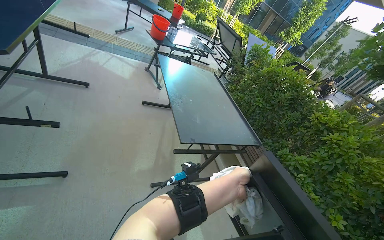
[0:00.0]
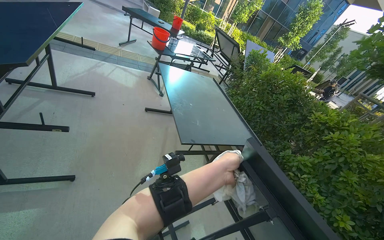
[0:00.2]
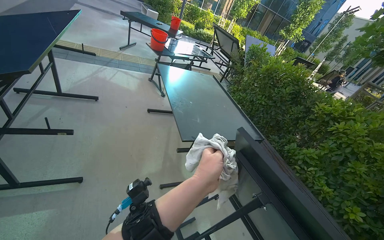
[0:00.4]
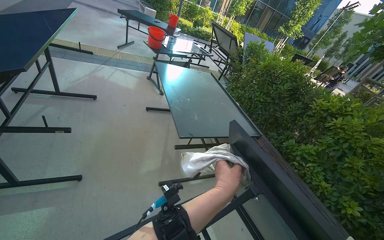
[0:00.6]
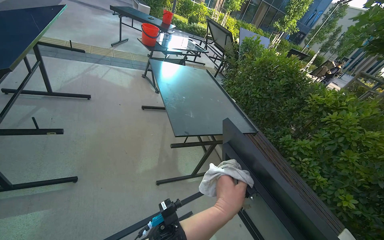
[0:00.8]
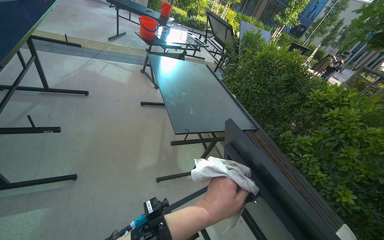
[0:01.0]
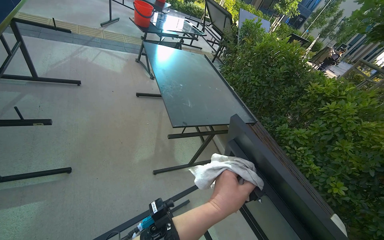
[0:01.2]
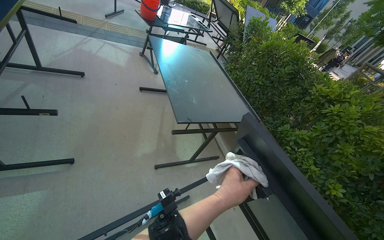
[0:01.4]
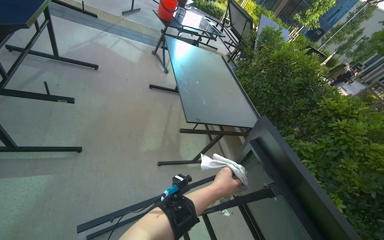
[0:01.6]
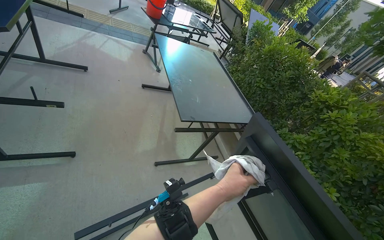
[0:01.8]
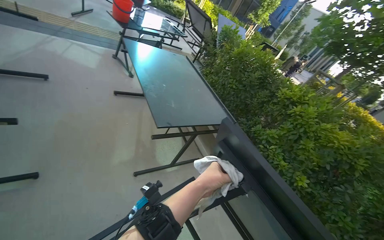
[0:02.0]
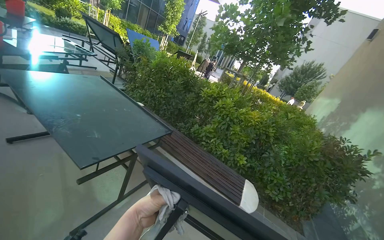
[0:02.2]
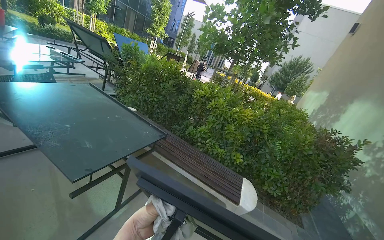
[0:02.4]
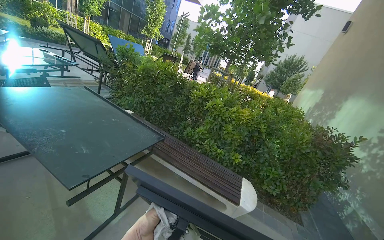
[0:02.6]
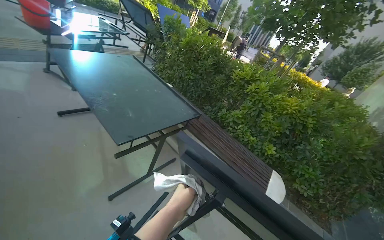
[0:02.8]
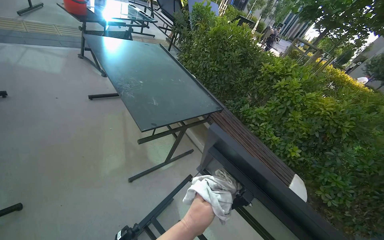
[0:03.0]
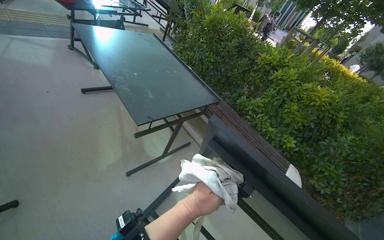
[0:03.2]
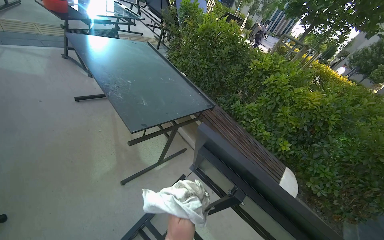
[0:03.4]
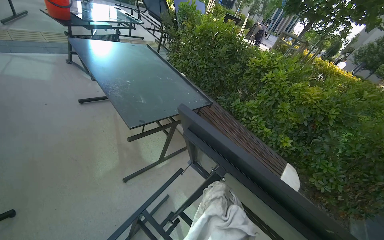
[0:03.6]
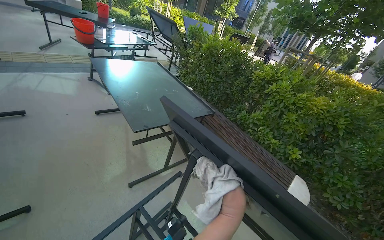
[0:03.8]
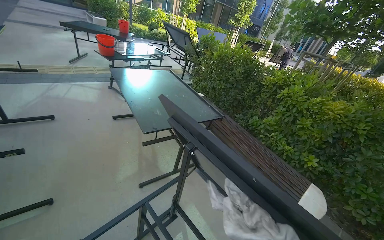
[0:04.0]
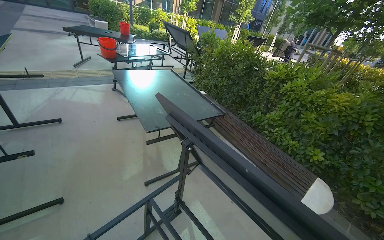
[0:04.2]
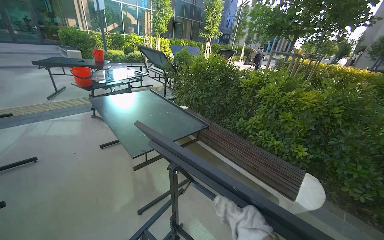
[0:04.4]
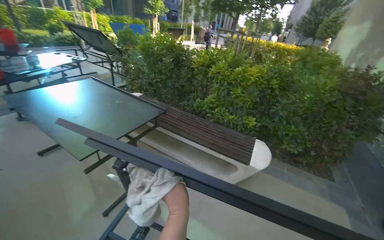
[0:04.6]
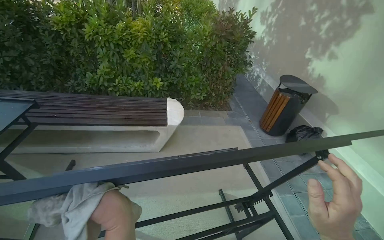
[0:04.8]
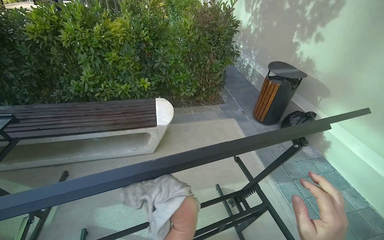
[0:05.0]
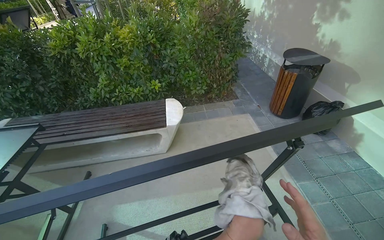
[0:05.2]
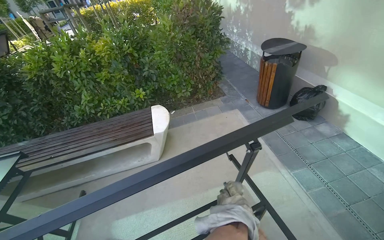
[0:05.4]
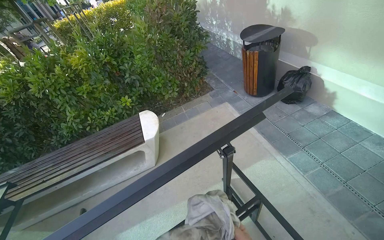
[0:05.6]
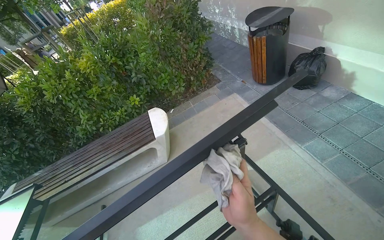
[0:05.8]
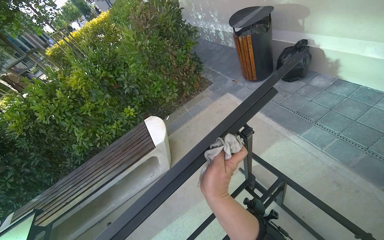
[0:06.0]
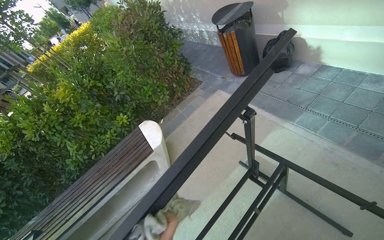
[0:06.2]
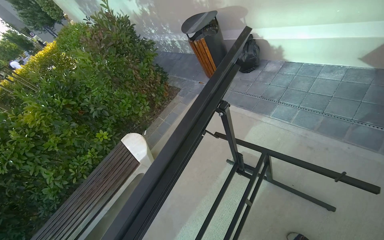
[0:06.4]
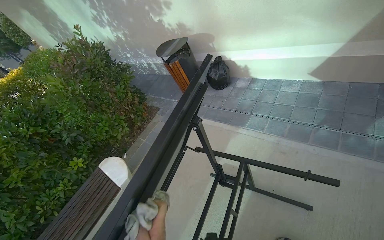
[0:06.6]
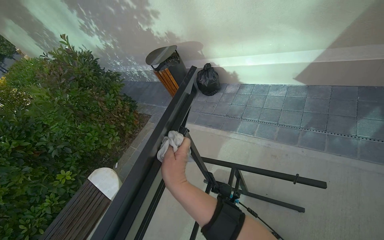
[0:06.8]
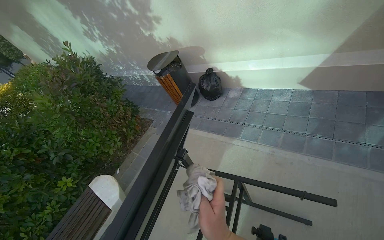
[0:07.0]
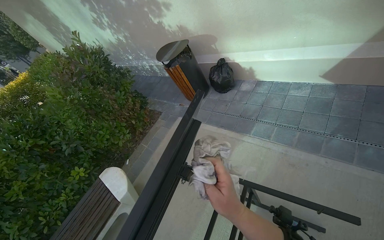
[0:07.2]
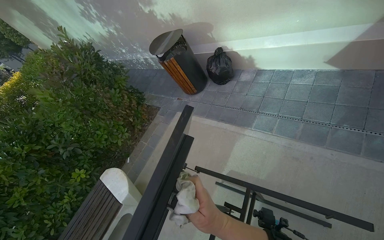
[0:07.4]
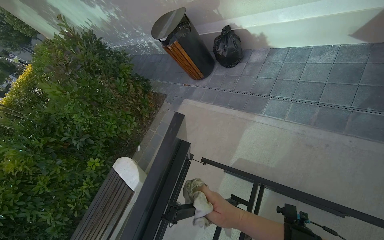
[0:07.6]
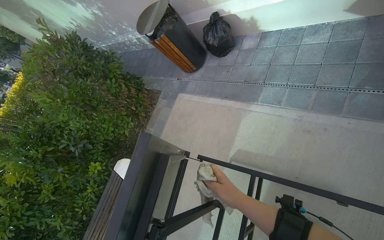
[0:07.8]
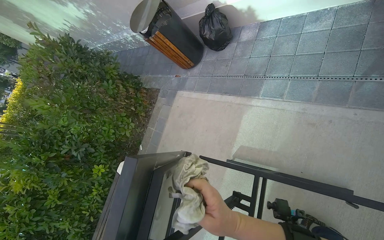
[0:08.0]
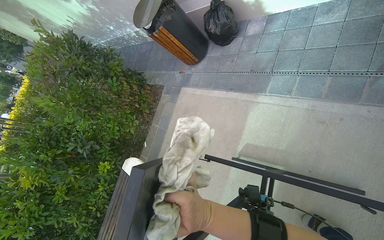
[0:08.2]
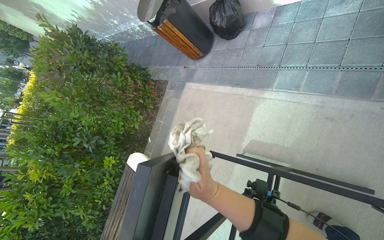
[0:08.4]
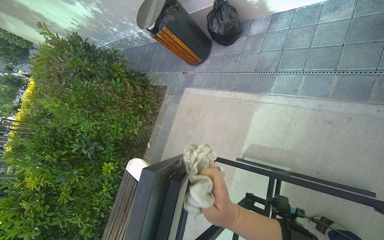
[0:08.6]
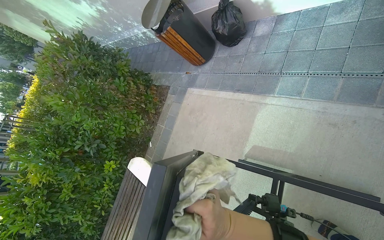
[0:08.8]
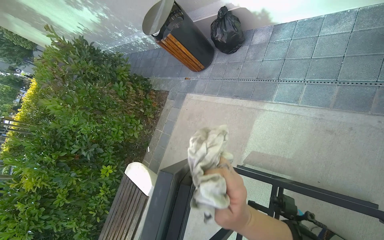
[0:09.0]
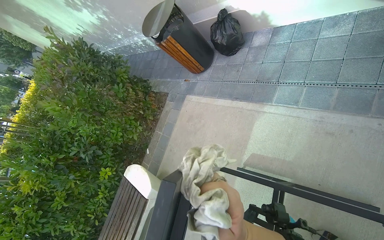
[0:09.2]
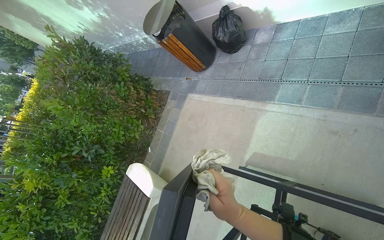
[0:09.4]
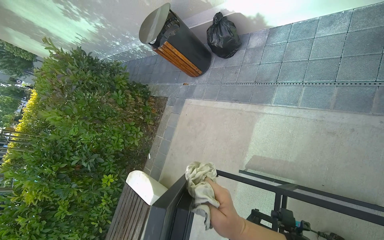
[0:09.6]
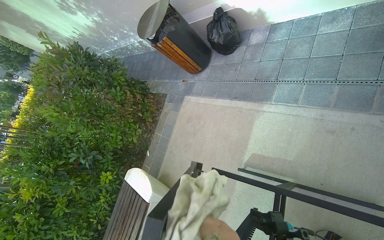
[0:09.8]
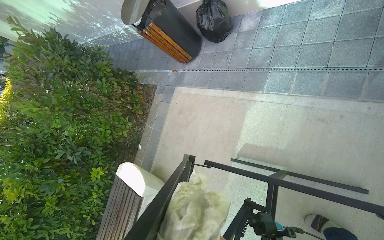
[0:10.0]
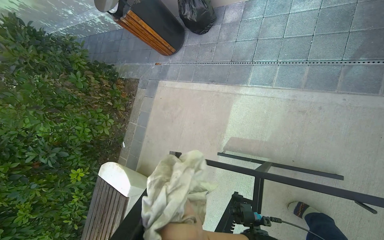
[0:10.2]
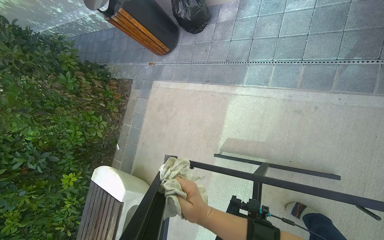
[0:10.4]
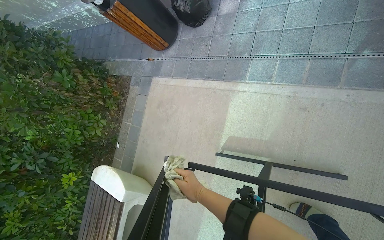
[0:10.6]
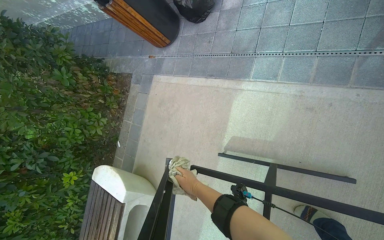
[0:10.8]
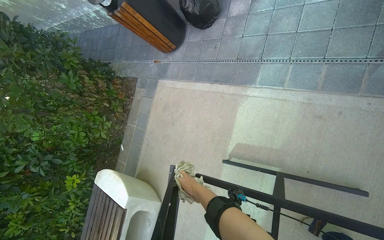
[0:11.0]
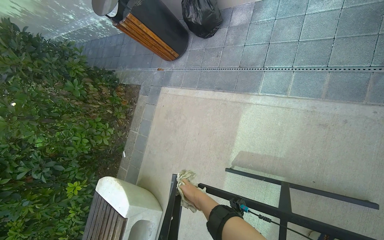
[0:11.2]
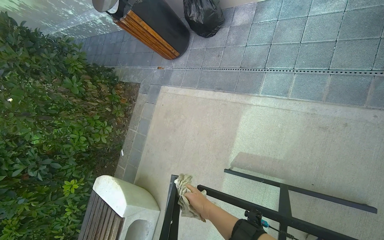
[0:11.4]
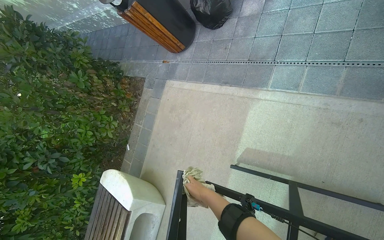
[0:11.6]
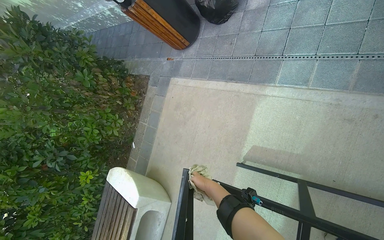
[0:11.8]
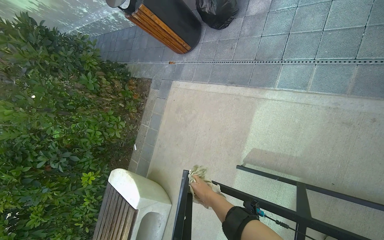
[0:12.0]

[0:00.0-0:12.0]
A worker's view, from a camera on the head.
Job: wiping surfaces.
The whole recording: Wiping outdoor table frame. The worker wipes the frame and underside of an outdoor table with a cloth.
0:01.6 to 0:03.0: The head turns to the right by about 20 degrees.
0:03.0 to 0:04.4: The camera pitches upward, by about 15 degrees.
0:07.6 to 0:09.0: The right hand is displaced up the picture by about 10 cm.
0:10.4 to 0:12.0: The right hand is displaced farther from the camera by some 25 cm.

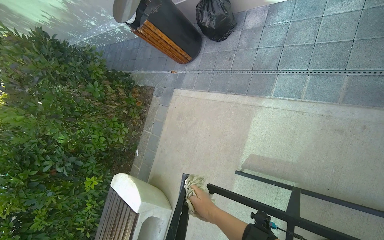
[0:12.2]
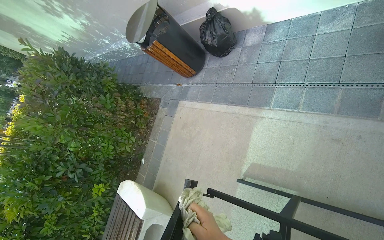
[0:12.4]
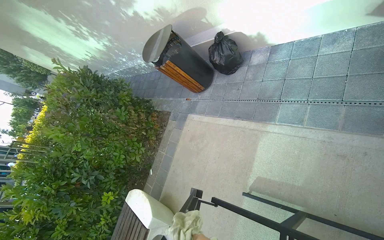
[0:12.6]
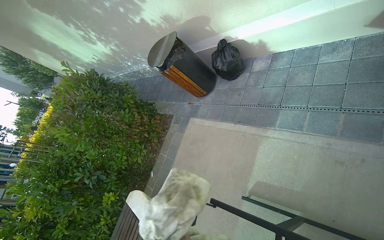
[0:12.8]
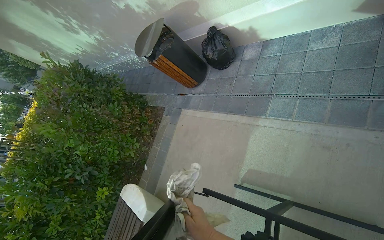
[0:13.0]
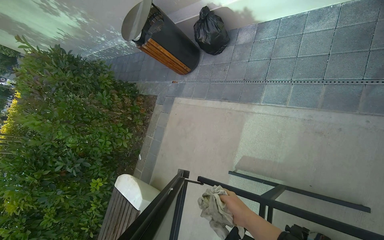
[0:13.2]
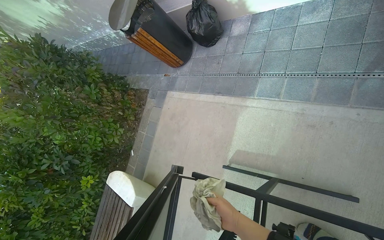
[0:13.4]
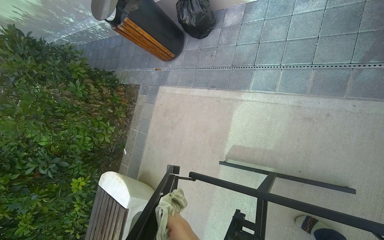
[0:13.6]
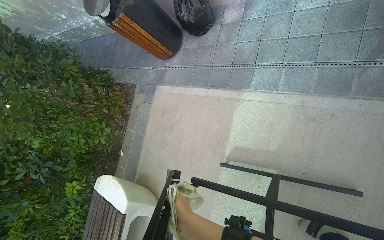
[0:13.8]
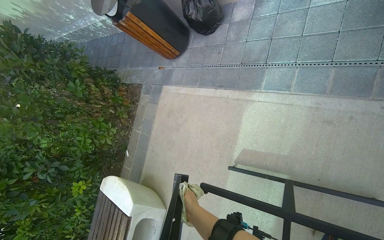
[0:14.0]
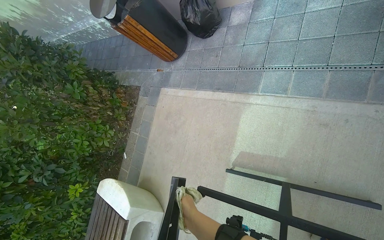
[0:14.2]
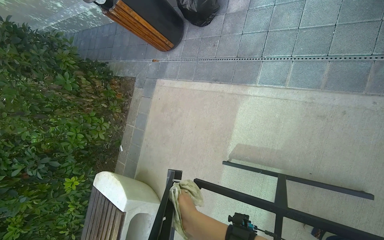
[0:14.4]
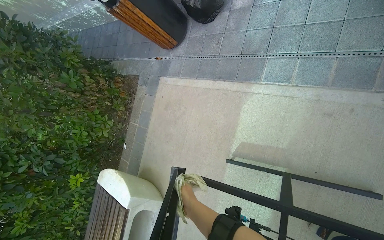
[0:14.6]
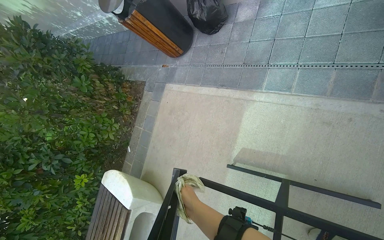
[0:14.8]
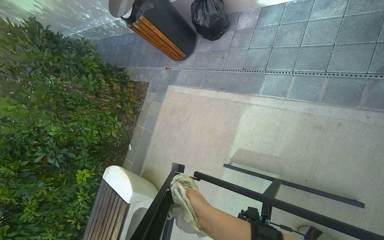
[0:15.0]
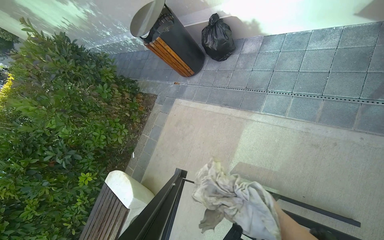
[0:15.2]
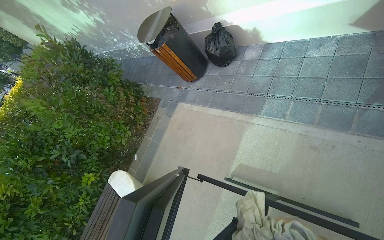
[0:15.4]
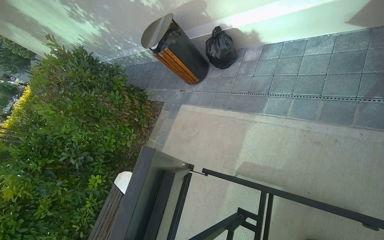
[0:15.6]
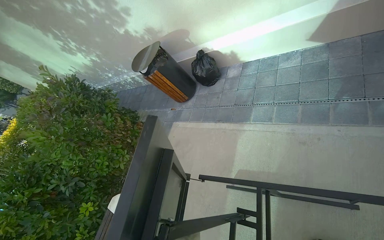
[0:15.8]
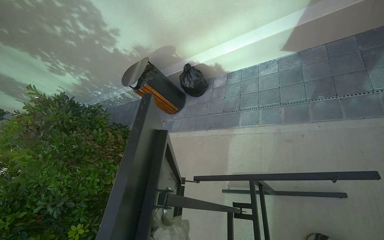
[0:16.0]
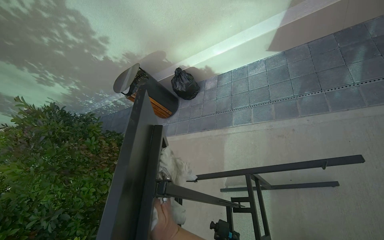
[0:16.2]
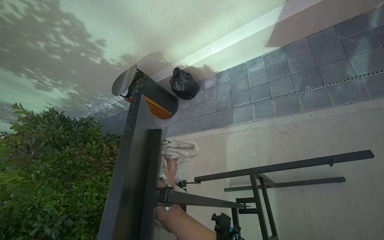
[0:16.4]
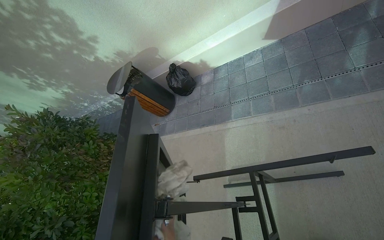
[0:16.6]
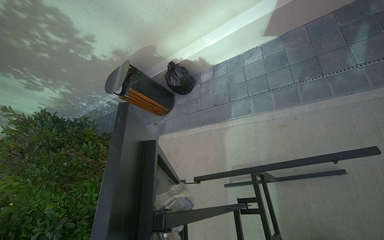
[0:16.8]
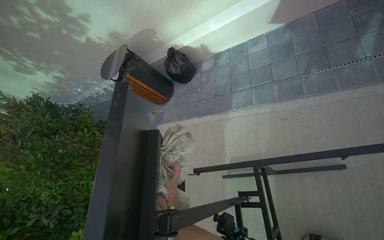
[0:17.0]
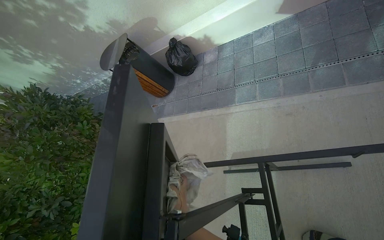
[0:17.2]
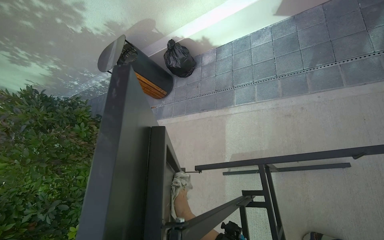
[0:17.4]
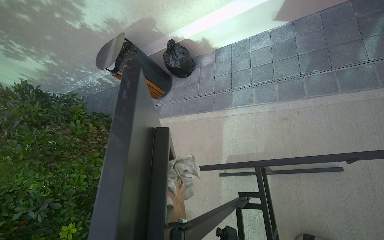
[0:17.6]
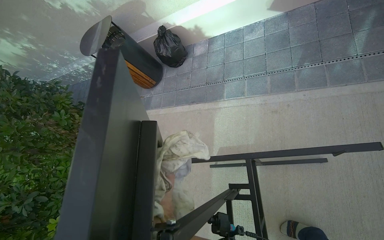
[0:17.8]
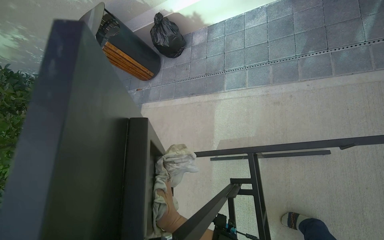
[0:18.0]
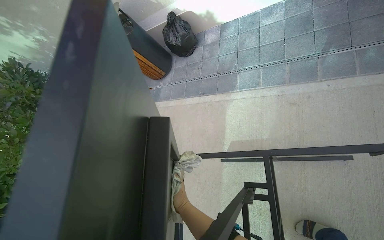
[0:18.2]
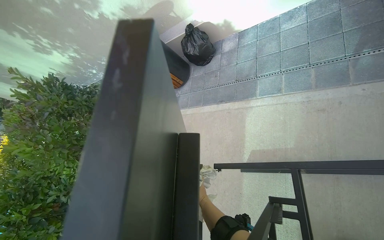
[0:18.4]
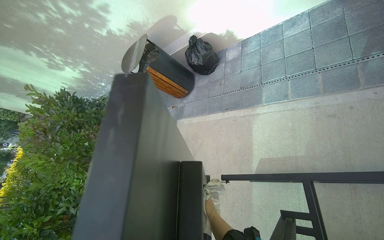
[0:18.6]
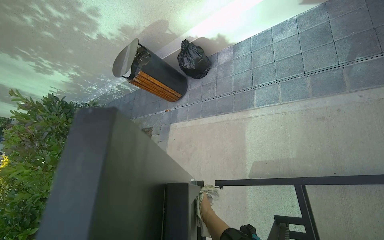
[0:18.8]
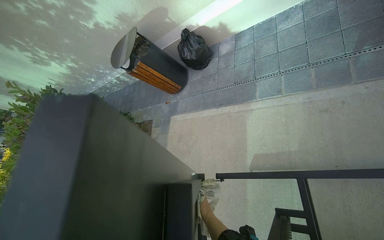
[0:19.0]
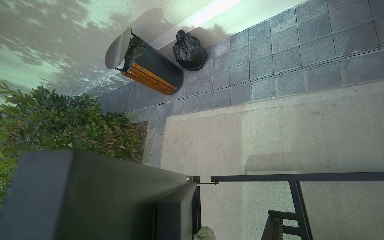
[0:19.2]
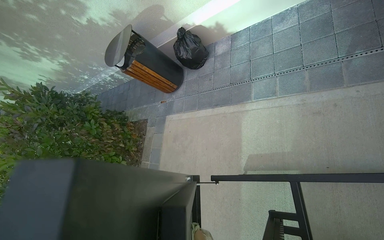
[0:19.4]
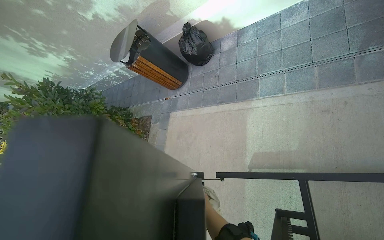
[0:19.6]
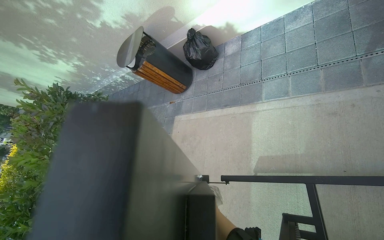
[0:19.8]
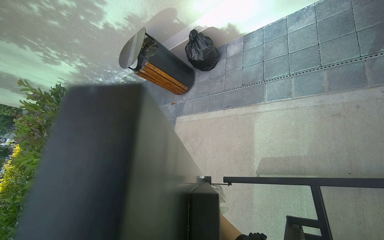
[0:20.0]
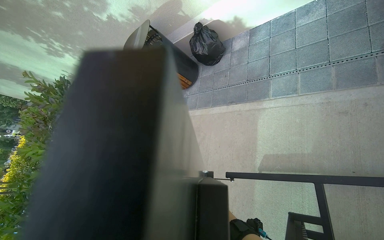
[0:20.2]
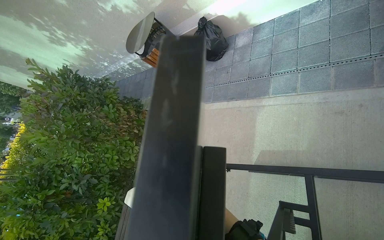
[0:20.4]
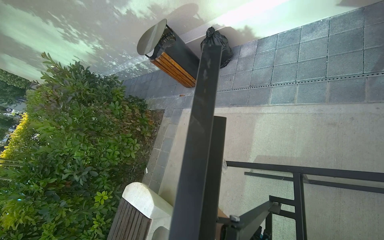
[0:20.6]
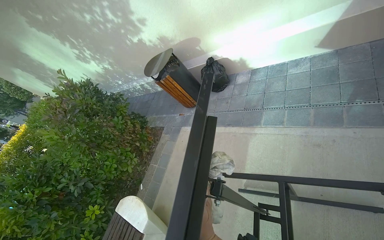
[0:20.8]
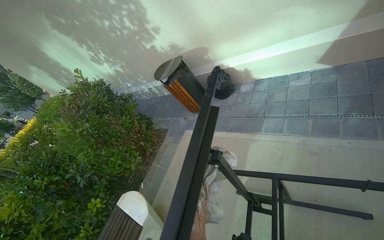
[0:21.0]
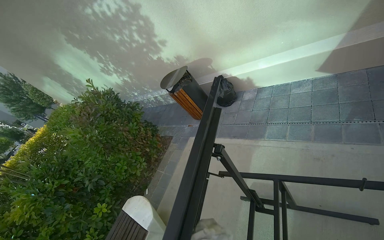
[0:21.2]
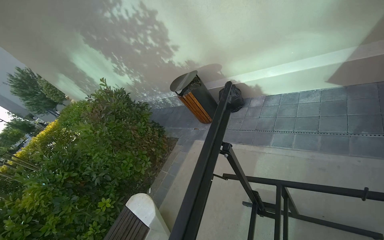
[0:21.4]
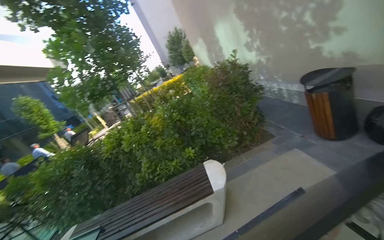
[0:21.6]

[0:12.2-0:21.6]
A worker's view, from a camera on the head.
Job: wiping surfaces.
The whole recording: Wiping outdoor table frame. The worker wipes the frame and underside of an outdoor table with a cloth.
0:20.0 to 0:21.6: The wearer moves roughly 50 cm. The view tips upward by approximately 15 degrees.
